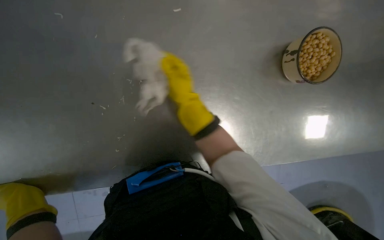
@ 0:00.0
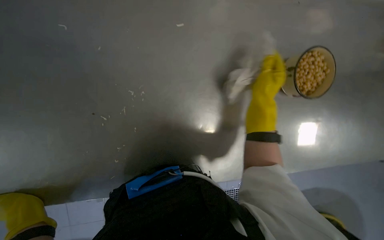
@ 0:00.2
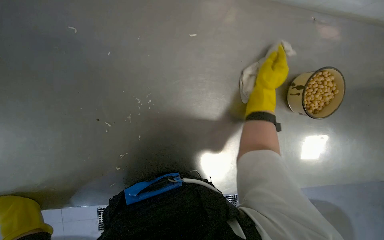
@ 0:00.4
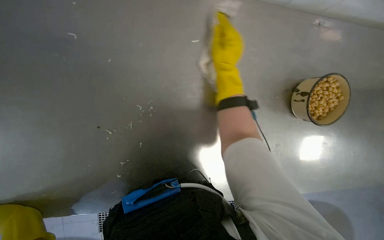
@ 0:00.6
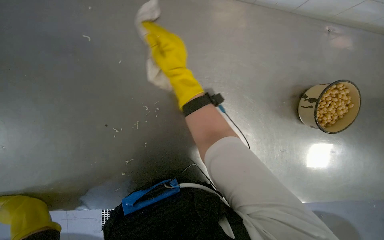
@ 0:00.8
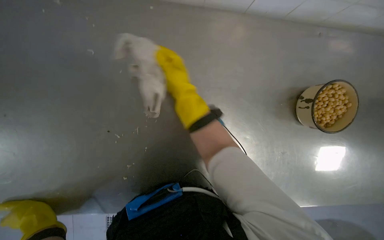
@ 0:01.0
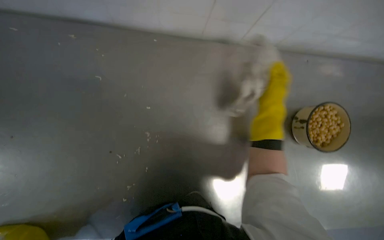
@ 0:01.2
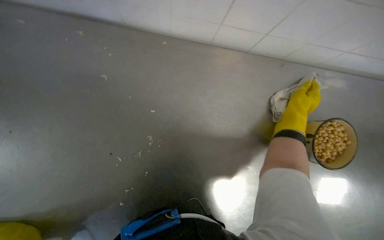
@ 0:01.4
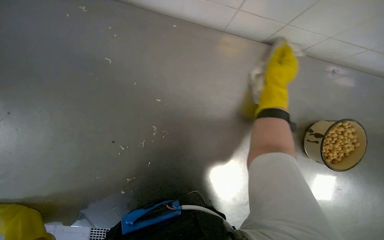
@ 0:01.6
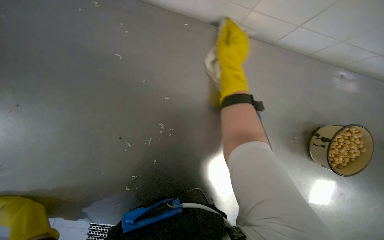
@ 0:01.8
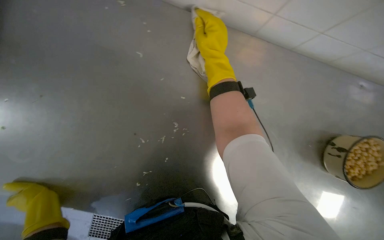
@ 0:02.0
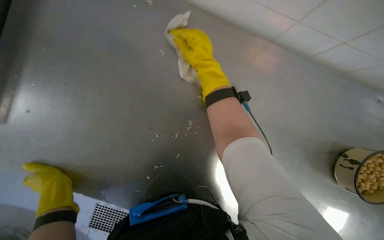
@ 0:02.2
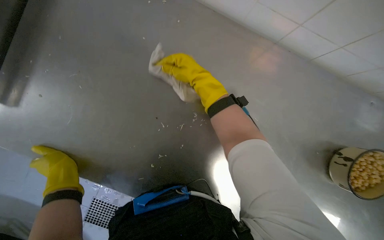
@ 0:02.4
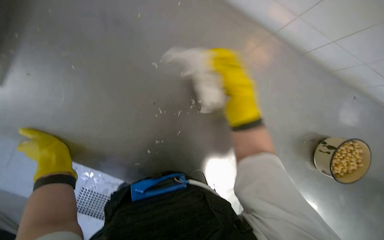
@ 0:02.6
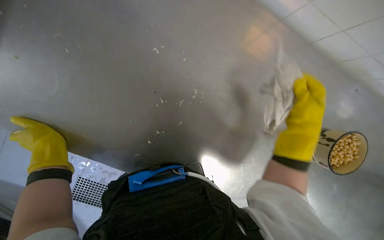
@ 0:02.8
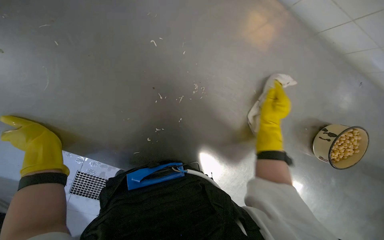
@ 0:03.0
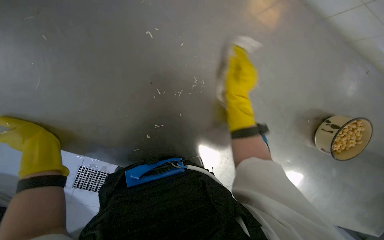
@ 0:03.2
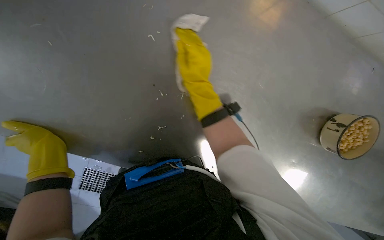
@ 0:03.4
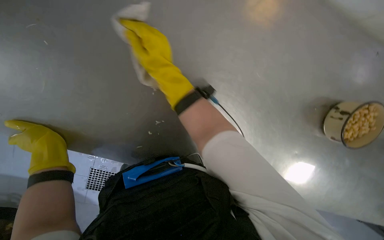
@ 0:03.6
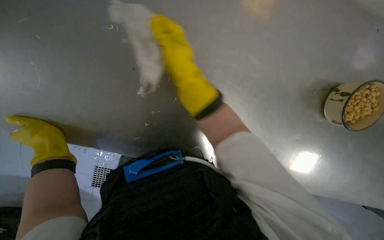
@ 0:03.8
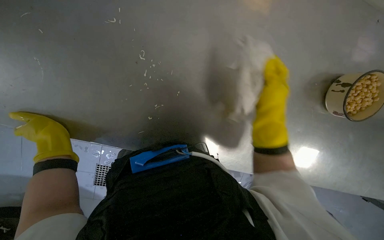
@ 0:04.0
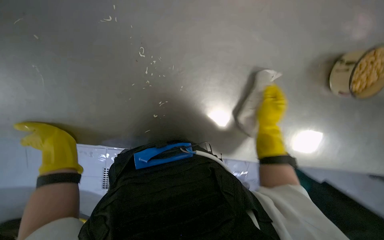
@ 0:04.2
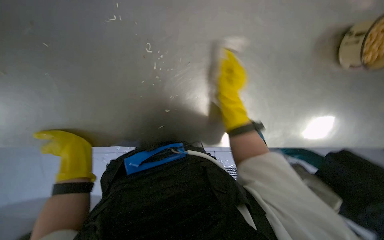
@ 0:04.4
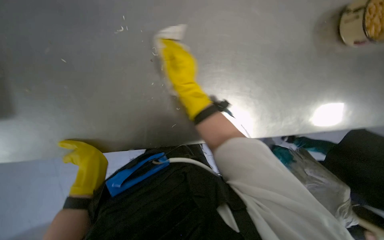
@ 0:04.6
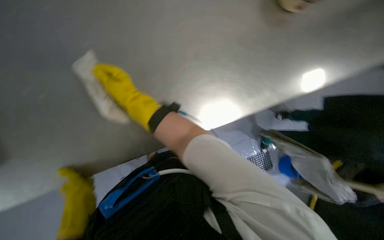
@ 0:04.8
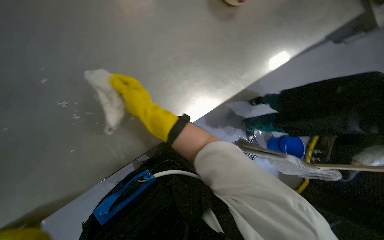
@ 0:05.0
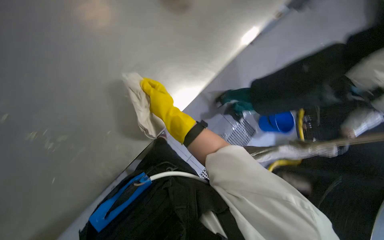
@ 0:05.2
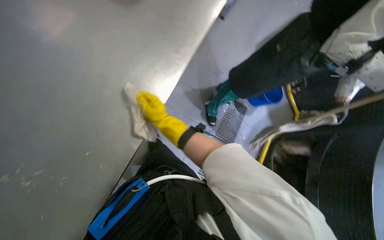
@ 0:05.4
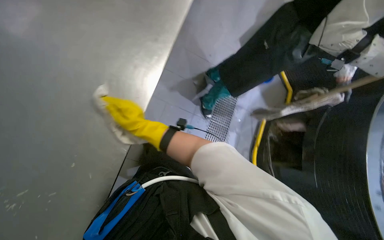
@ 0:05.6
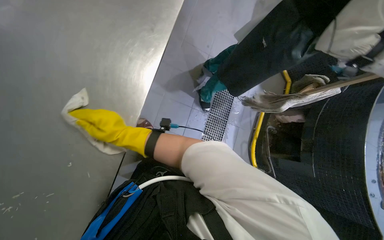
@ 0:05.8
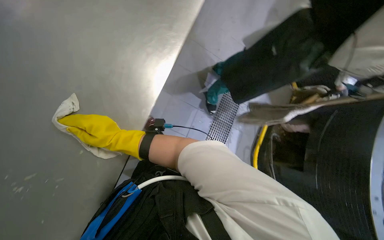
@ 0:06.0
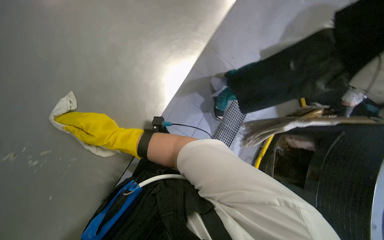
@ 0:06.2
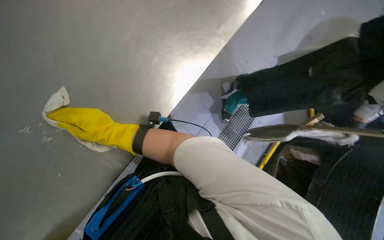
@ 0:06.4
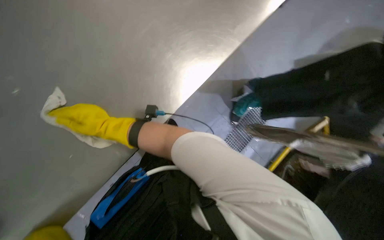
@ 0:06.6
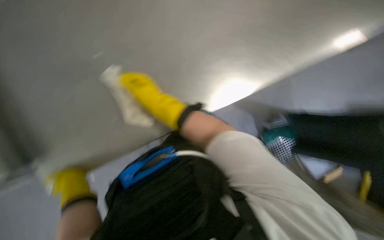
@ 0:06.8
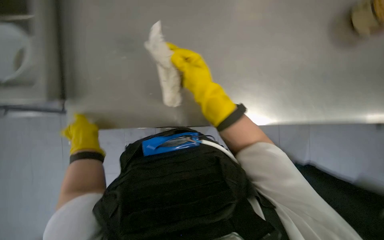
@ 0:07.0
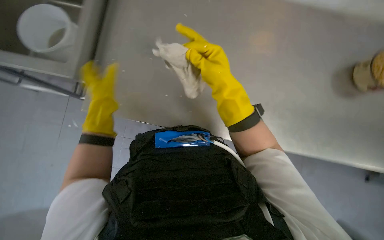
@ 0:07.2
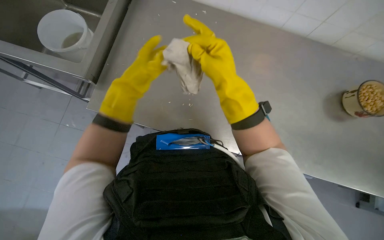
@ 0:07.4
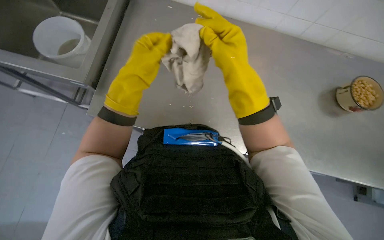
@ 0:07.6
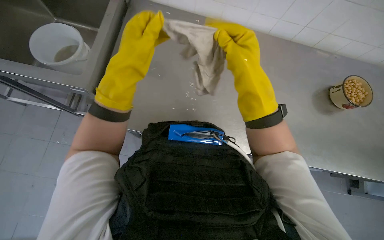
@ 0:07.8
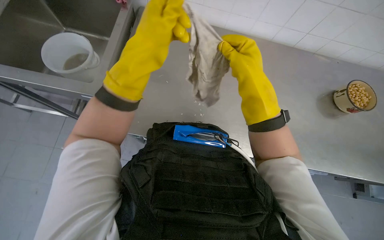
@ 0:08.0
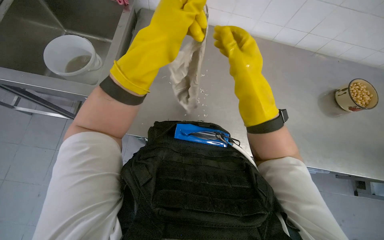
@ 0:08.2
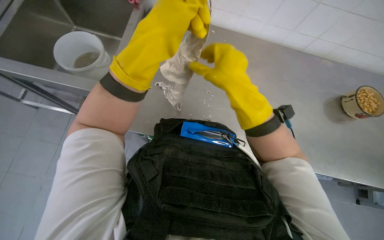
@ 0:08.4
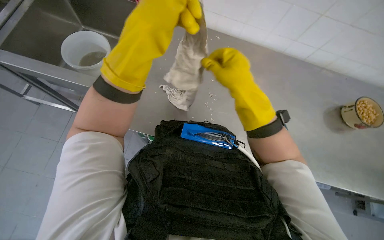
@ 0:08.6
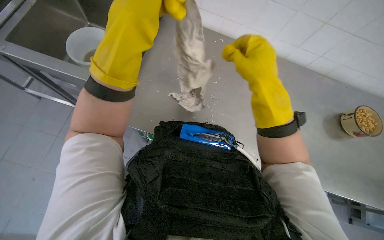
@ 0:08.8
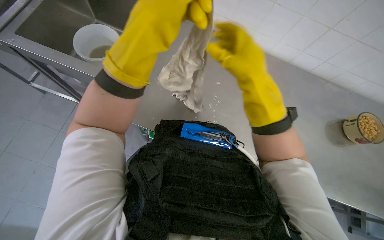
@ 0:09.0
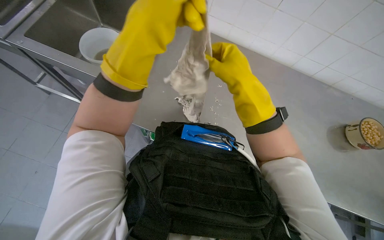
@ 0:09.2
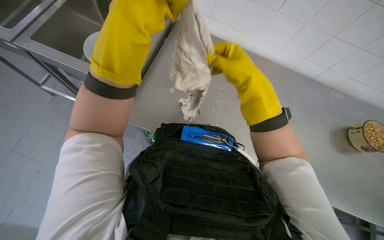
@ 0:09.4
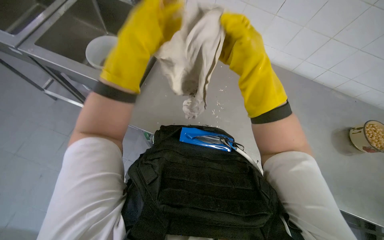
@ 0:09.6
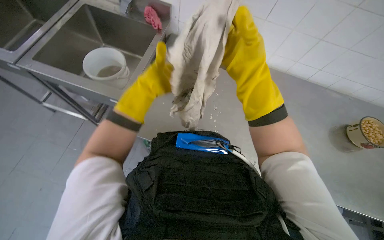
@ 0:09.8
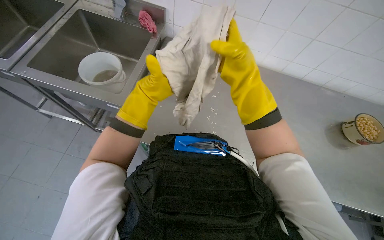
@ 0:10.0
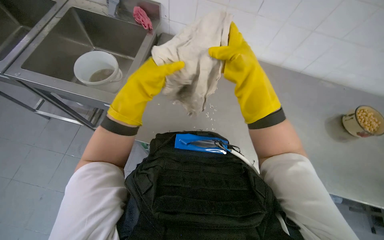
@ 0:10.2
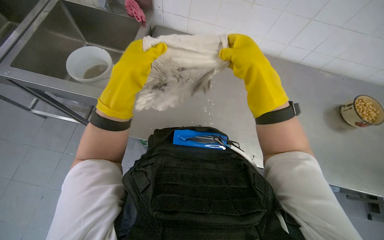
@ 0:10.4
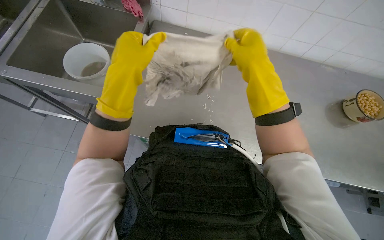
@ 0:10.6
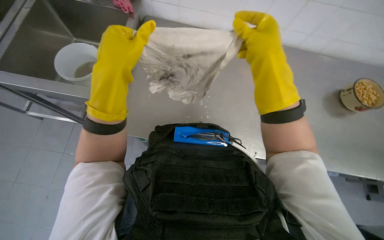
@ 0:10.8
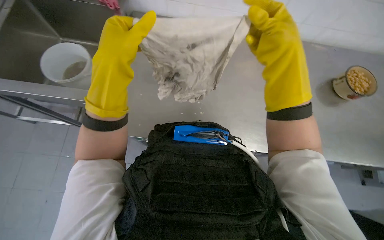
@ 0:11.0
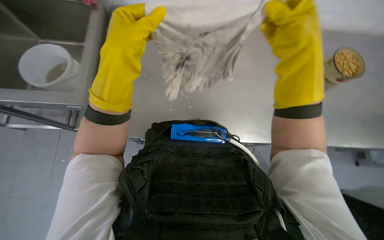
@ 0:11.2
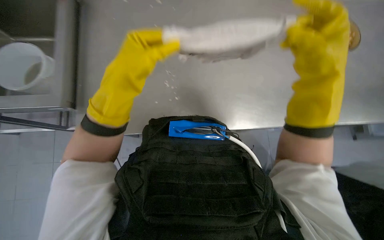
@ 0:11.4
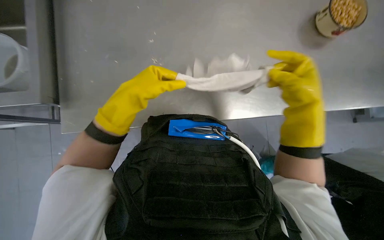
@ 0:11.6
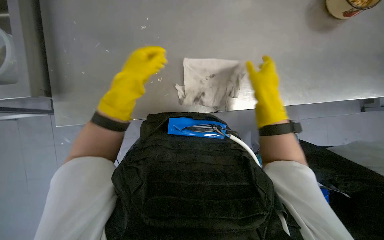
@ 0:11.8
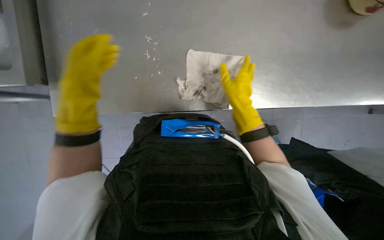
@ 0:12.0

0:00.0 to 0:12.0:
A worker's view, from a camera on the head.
Job: wiping surfaces.
The whole recording: Wiping kitchen counter. The worker wipes the metal kitchen counter with a cloth.
0:01.6 to 0:03.0: The right hand goes about 15 cm down the picture, and goes to the left and returns, about 35 cm each way.
0:03.0 to 0:04.4: The right hand swings left and right, roughly 30 cm each way, with 2 reversals.
0:04.4 to 0:06.0: The scene turns approximately 40 degrees counterclockwise in the picture.
0:06.0 to 0:07.6: The scene rotates clockwise by roughly 45 degrees. The right hand is displaced nearer to the camera by approximately 10 cm.
0:09.0 to 0:10.4: The left hand goes about 10 cm farther from the camera.
0:10.4 to 0:12.0: The camera pitches downward, by some 20 degrees. The right hand is displaced farther from the camera and down the picture by approximately 20 cm, and reaches some 20 cm to the right, then returns.

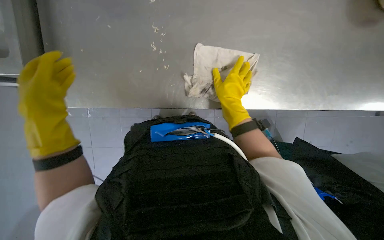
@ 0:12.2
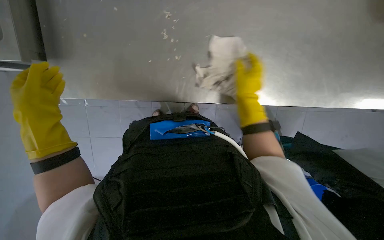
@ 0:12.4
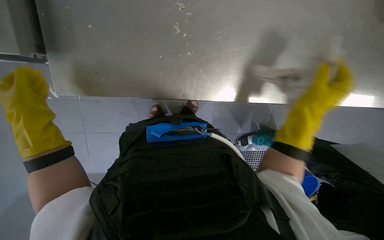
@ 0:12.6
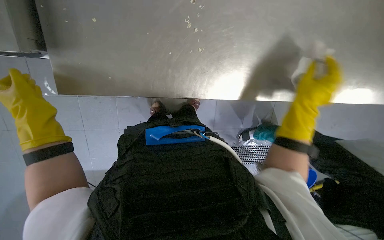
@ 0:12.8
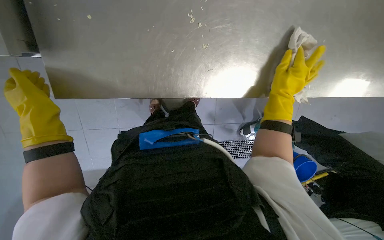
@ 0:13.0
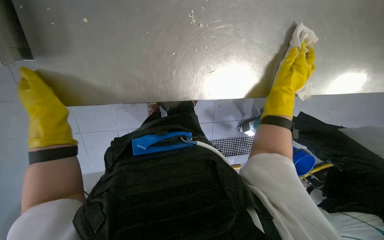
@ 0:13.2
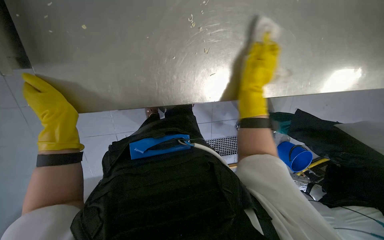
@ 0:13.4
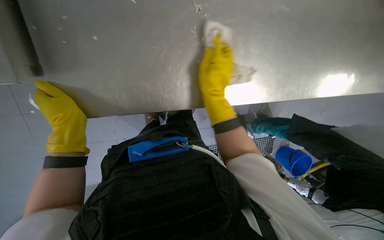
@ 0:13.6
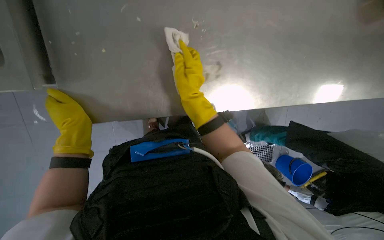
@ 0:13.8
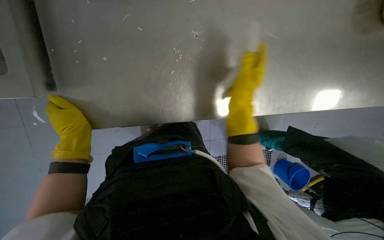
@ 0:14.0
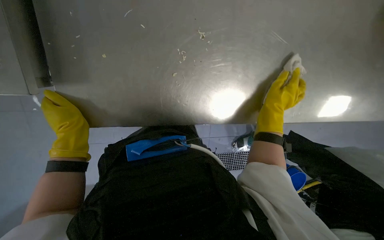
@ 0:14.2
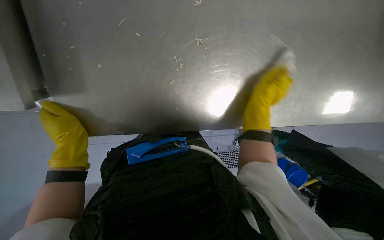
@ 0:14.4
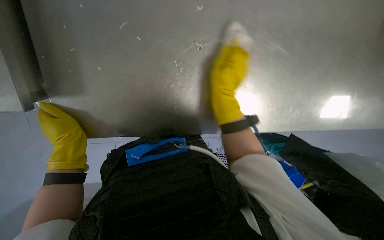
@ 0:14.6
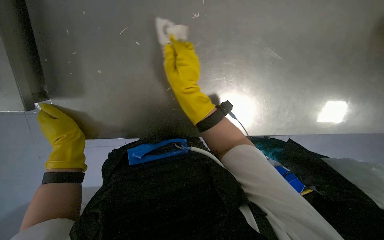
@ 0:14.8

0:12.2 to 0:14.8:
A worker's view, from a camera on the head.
Job: wiping surfaces.
The whole recording: Wiping kitchen counter. The worker wipes the metal kitchen counter with a cloth.
0:12.2 to 0:13.4: The right hand reaches approximately 15 cm to the right, then returns.
0:13.4 to 0:14.8: The right hand moves left and right over some 25 cm, changing direction 2 times.

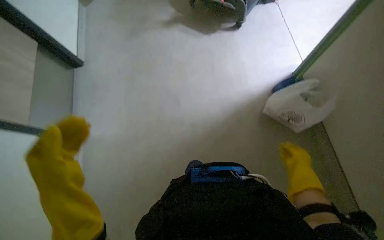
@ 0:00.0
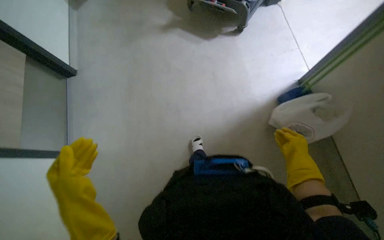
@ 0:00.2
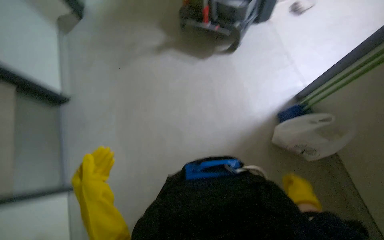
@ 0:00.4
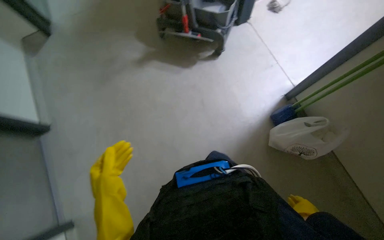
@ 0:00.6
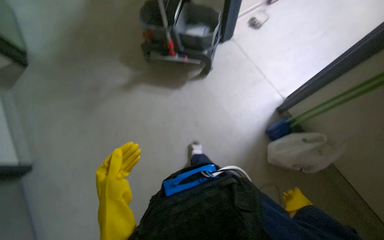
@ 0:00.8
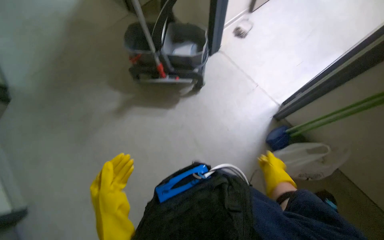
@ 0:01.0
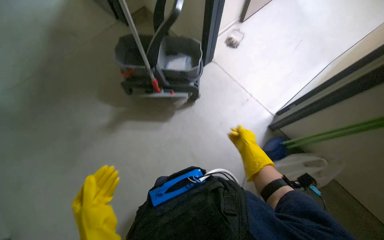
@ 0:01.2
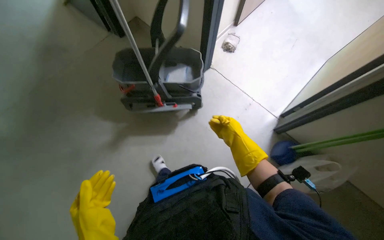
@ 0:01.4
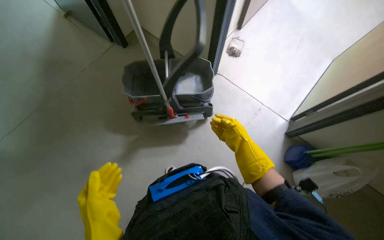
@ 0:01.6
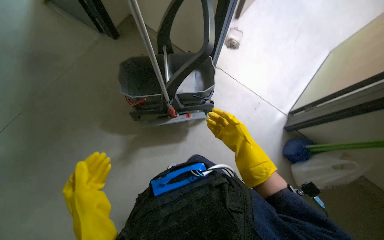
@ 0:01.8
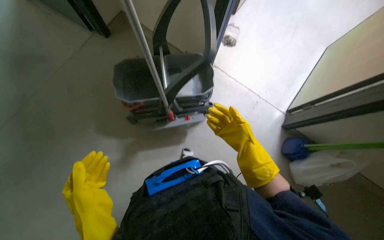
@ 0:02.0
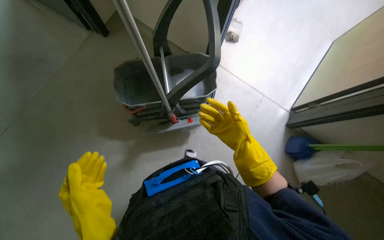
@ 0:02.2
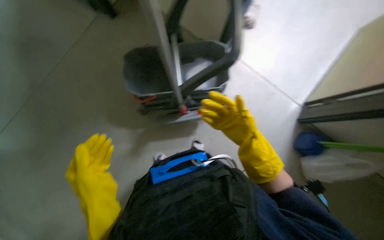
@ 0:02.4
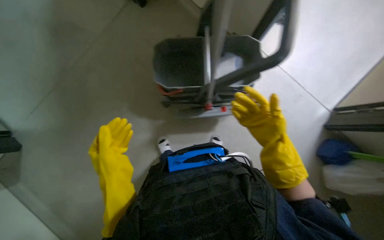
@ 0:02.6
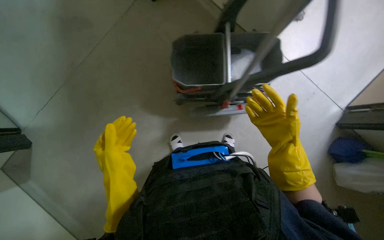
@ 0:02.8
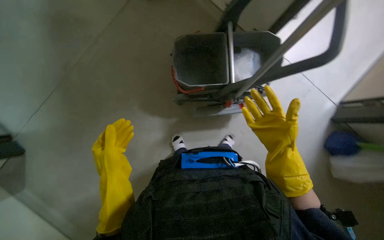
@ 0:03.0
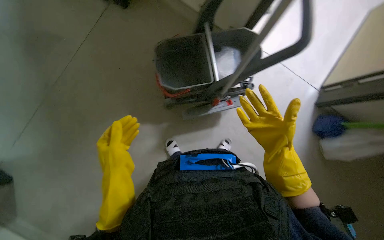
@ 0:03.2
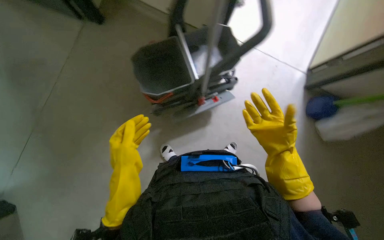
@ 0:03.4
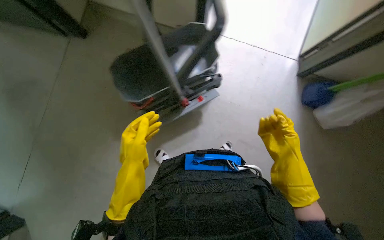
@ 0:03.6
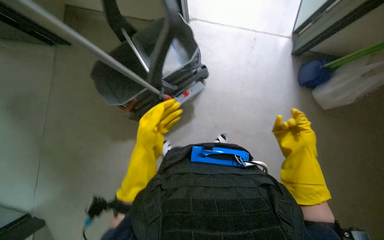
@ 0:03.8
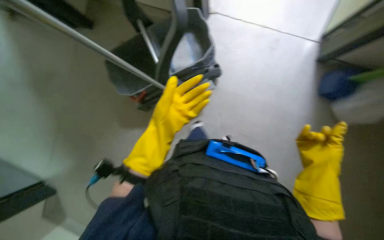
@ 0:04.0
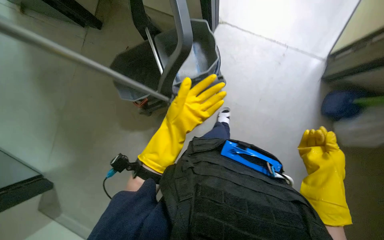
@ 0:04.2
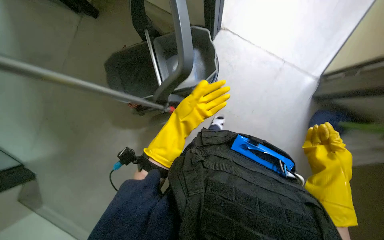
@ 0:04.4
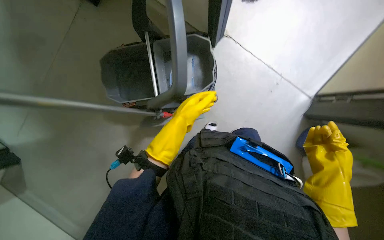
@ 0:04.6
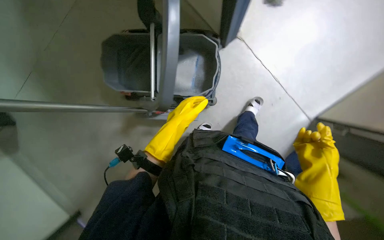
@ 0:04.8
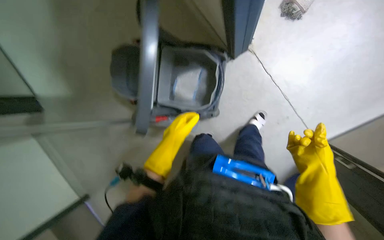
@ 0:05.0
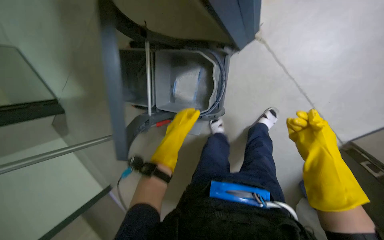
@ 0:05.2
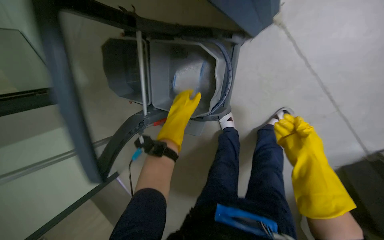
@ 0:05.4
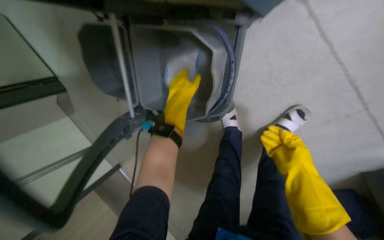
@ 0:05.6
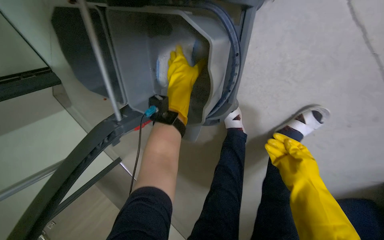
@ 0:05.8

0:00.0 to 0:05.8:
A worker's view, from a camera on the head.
Job: preparing cleaning supplies.
The whole recording: Preparing mop for floor cleaning. The worker dips and wrings the mop in the bucket, then attaches it to the handle.
0:00.0 to 0:01.4: The head travels approximately 80 cm. The wearer's head swings roughly 35 degrees to the right. The view tips upward by about 15 degrees.
0:01.4 to 0:02.8: The camera pitches downward, by about 15 degrees.
0:02.8 to 0:04.4: The wearer looks roughly 25 degrees further to the right.
0:04.4 to 0:05.8: The head travels about 50 cm. The view swings about 20 degrees to the left.
